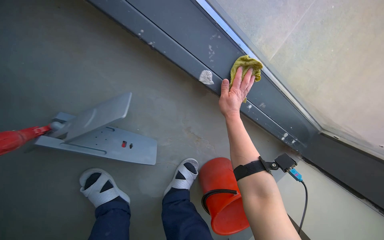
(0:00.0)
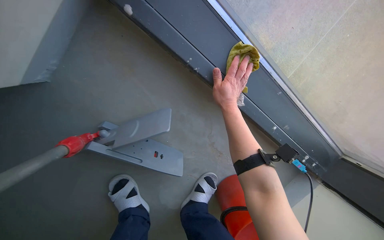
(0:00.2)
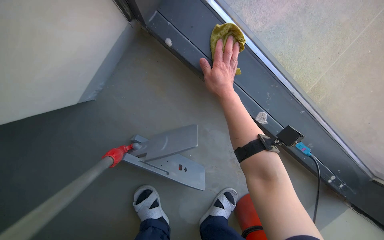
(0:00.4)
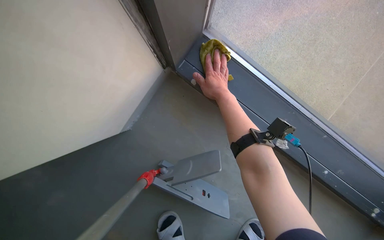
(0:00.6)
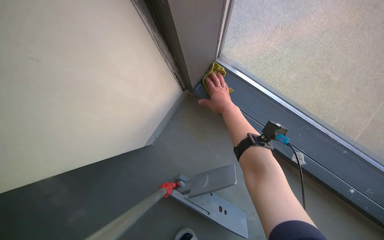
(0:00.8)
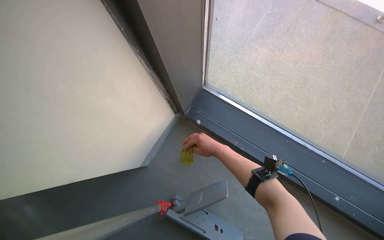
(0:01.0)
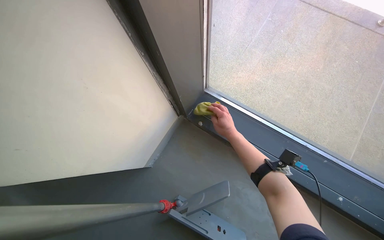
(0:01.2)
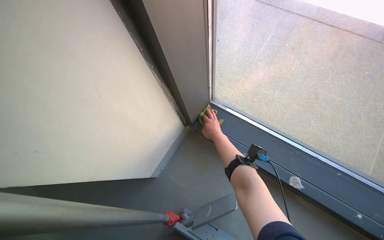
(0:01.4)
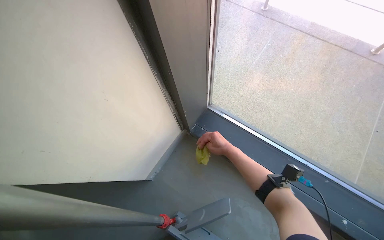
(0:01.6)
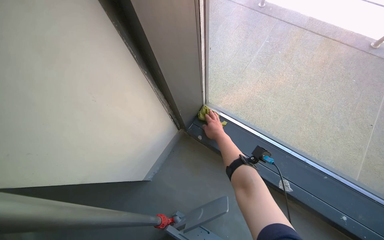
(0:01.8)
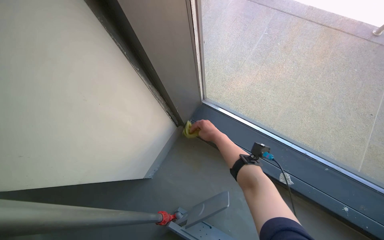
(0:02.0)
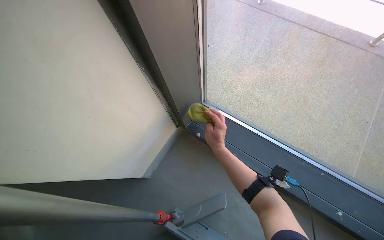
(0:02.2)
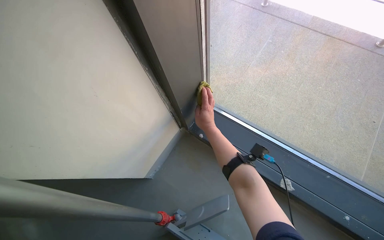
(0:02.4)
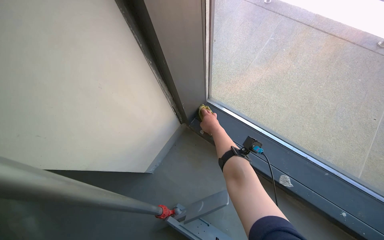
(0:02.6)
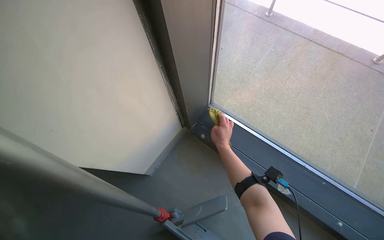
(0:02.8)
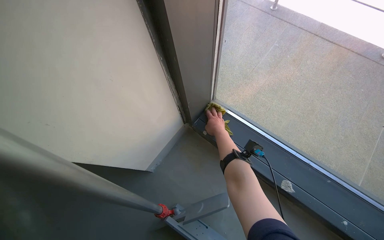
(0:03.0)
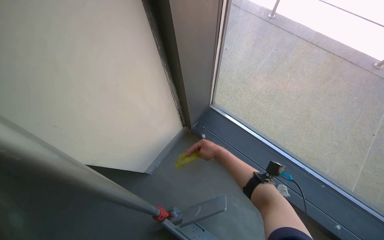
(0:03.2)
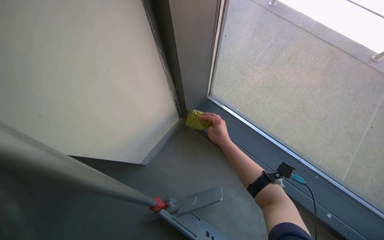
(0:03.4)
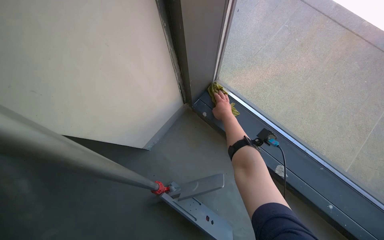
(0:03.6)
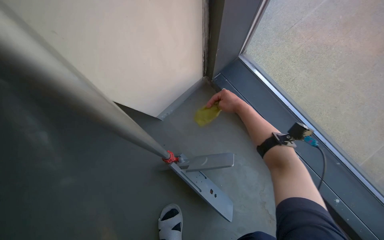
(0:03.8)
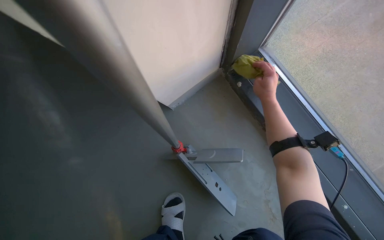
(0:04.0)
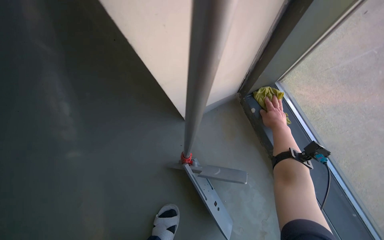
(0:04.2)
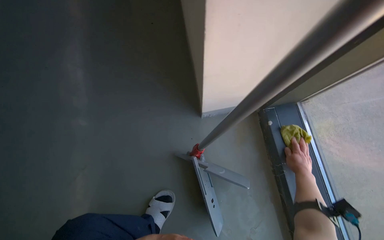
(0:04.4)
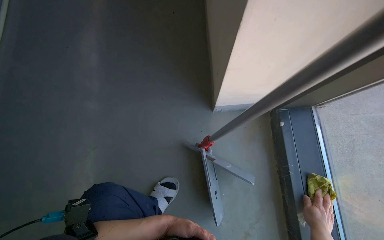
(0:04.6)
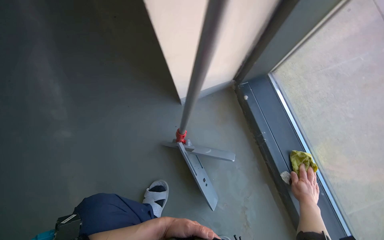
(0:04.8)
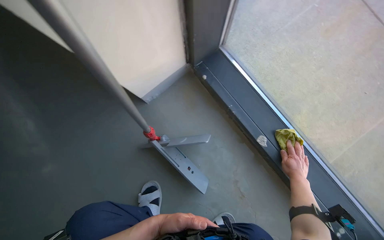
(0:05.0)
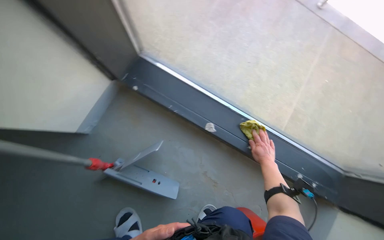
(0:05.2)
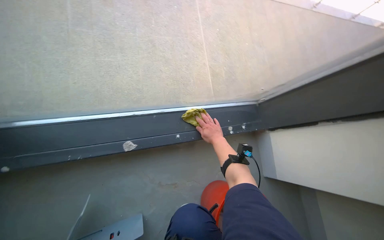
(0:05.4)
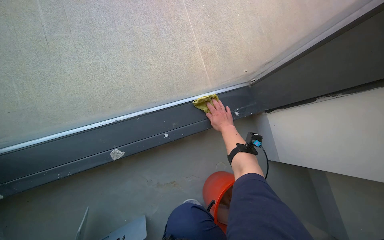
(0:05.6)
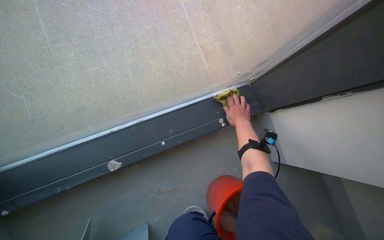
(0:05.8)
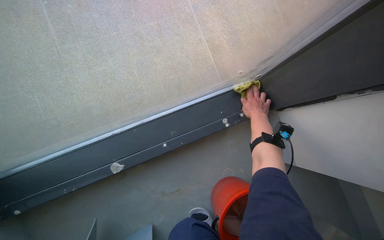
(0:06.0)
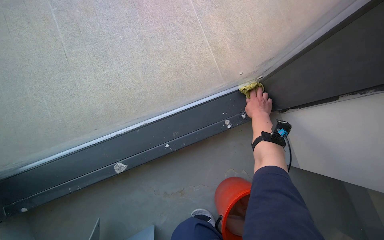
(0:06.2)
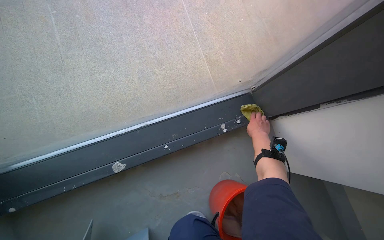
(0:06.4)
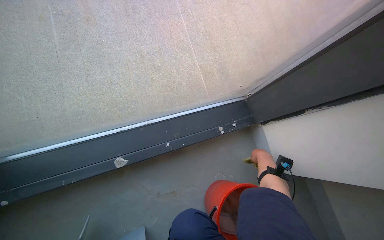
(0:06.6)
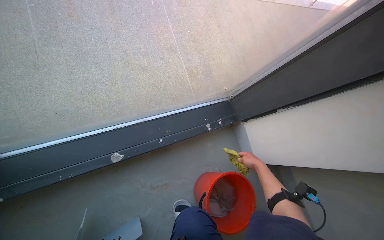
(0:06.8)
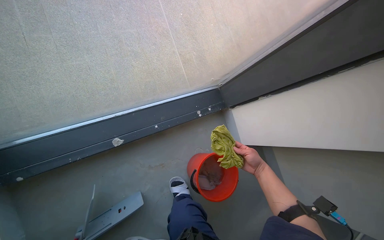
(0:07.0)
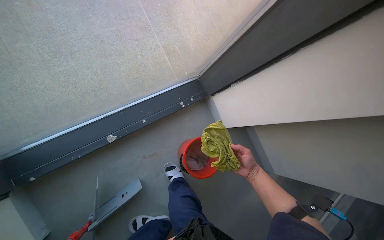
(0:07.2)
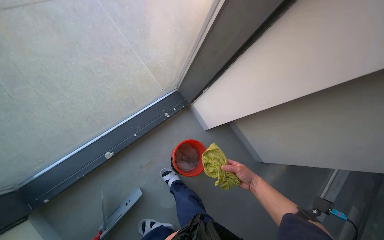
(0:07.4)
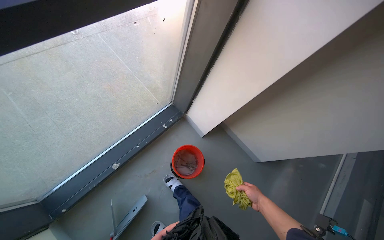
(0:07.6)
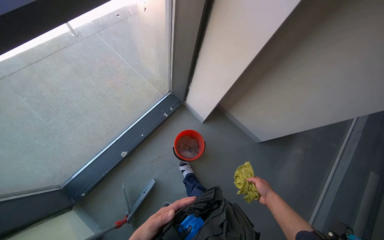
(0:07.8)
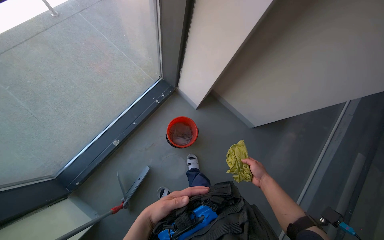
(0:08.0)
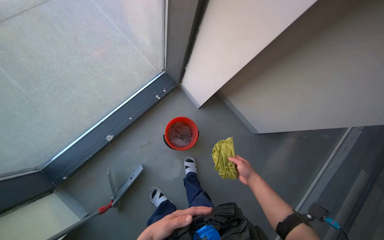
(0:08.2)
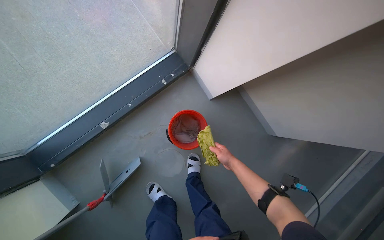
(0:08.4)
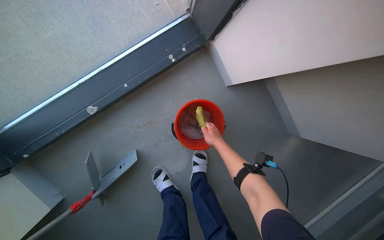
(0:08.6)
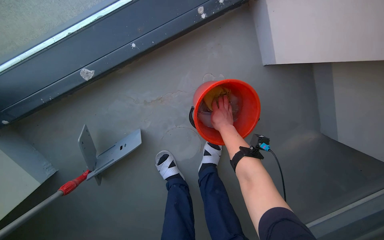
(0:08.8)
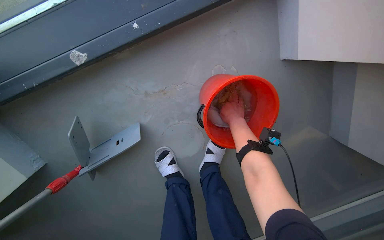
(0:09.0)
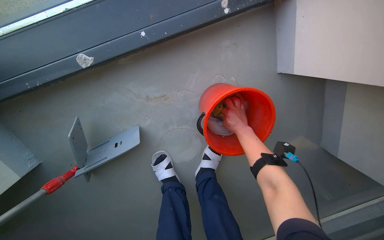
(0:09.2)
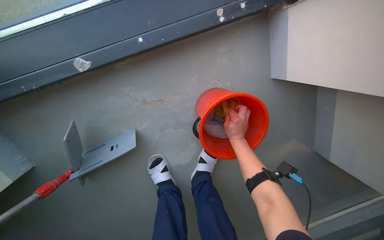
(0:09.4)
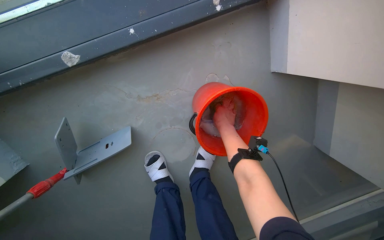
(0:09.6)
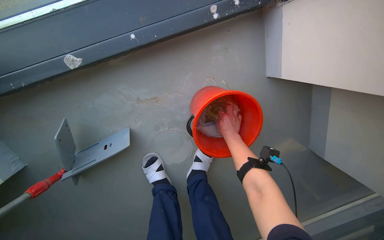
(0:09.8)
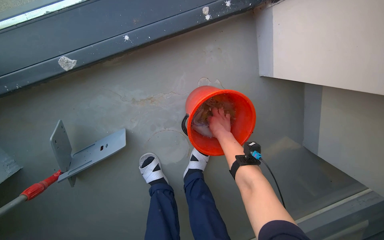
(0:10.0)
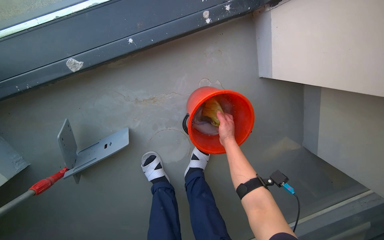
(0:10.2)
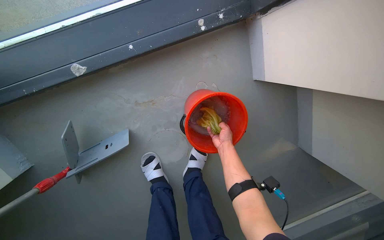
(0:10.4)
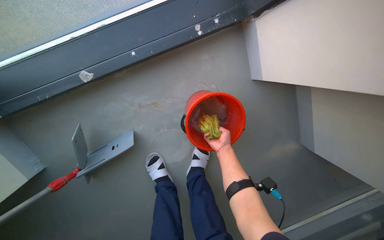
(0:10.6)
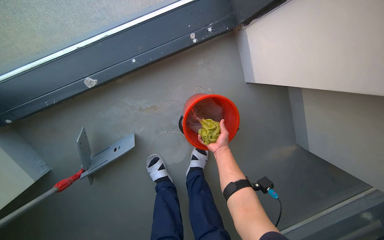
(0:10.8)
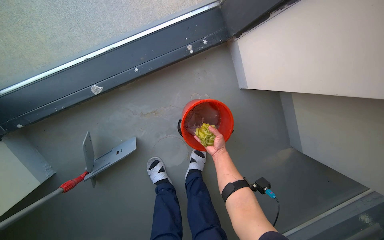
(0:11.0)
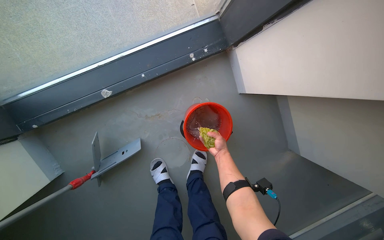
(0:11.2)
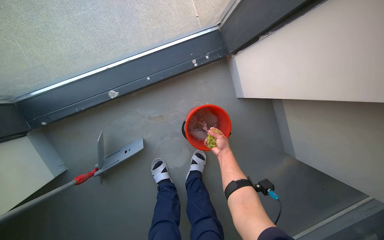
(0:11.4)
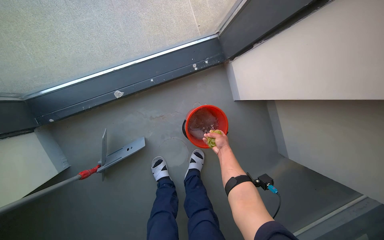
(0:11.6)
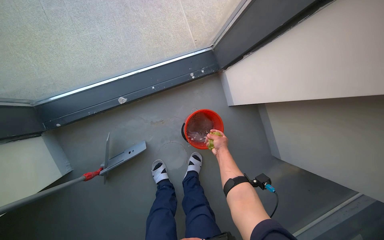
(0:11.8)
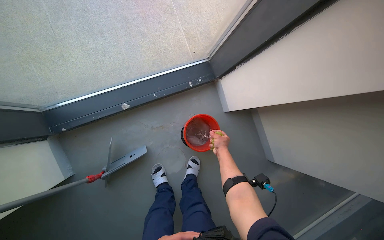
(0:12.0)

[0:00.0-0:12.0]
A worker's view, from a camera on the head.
Job: wiping surfaces.
The whole recording: Filling bucket and wiping window frames. The worker fills the bucket with water, carries it to the work area, and wipes the window frames.
0:00.0 to 0:01.6: The camera sweeps to the left, by some 20 degrees. The view tilts some 45 degrees upward.
0:03.0 to 0:04.4: The view tips downward by approximately 10 degrees. Everything in view rotates some 40 degrees clockwise.
0:04.4 to 0:06.0: The head travels some 60 cm. The view tilts about 20 degrees downward. The scene rotates counterclockwise by roughly 70 degrees.
0:06.0 to 0:07.6: The camera travels about 70 cm. The wearer looks about 25 degrees further to the right.
0:07.6 to 0:09.0: The camera is carried roughly 70 cm. The camera pitches downward, by some 40 degrees.
0:10.4 to 0:12.0: The head travels approximately 40 cm. The view tips upward by some 20 degrees.

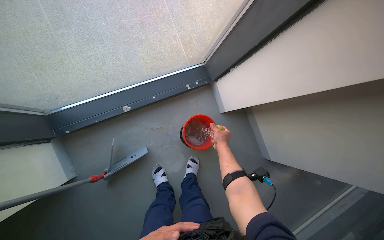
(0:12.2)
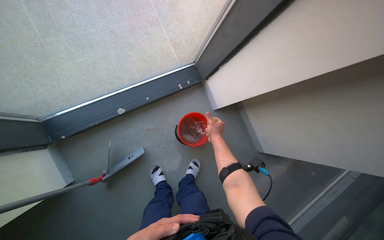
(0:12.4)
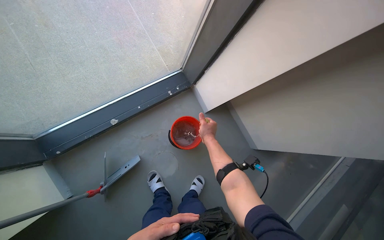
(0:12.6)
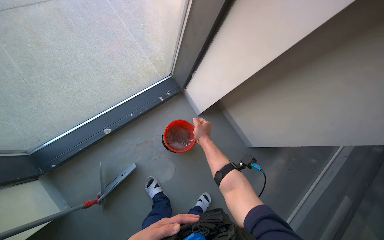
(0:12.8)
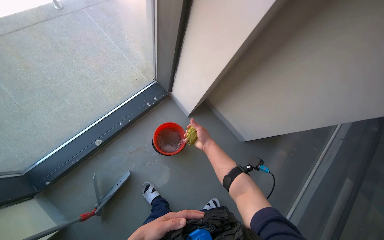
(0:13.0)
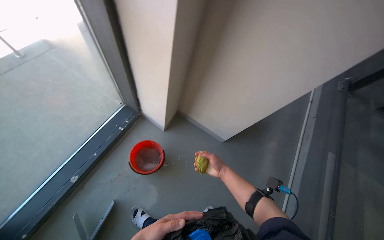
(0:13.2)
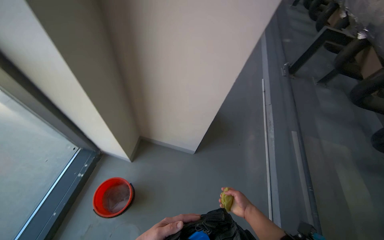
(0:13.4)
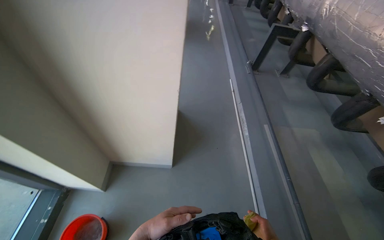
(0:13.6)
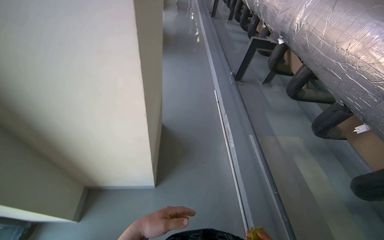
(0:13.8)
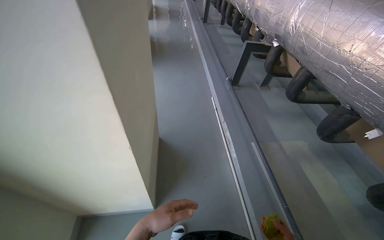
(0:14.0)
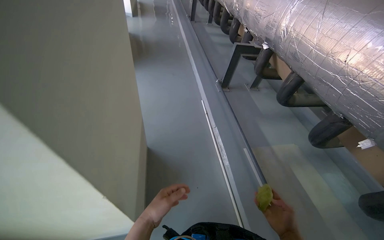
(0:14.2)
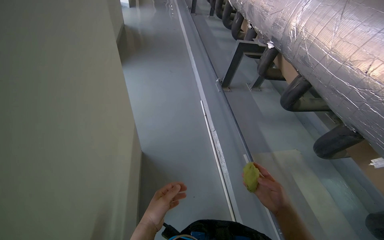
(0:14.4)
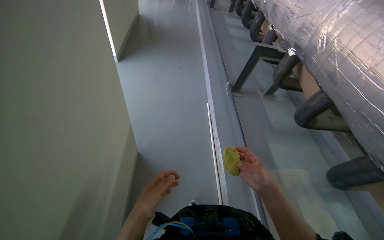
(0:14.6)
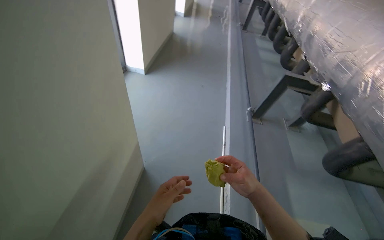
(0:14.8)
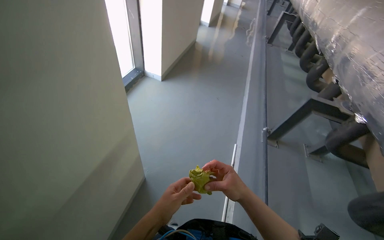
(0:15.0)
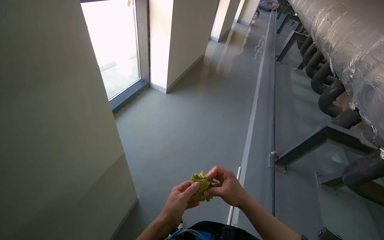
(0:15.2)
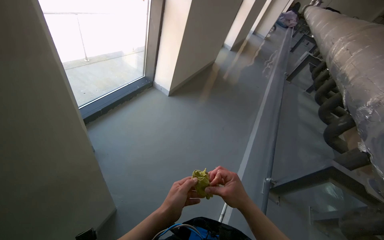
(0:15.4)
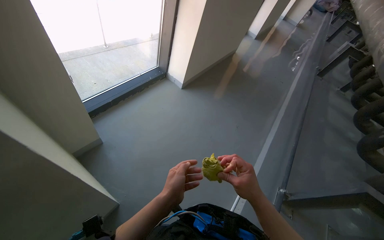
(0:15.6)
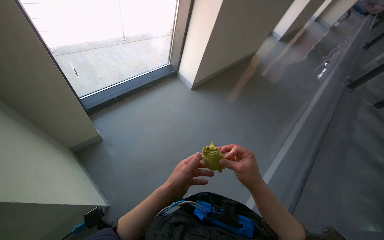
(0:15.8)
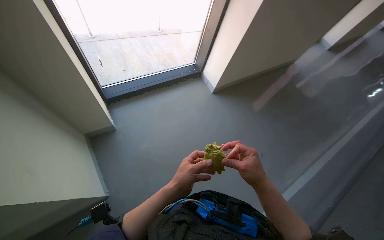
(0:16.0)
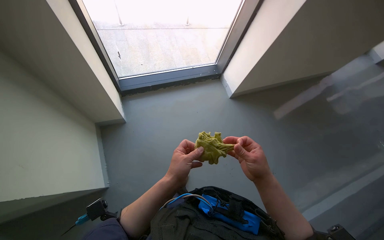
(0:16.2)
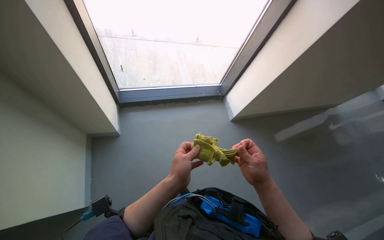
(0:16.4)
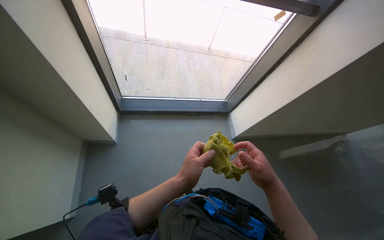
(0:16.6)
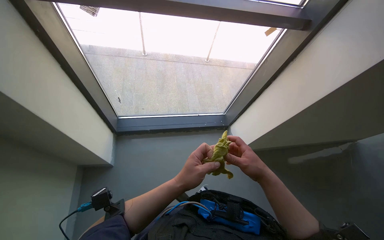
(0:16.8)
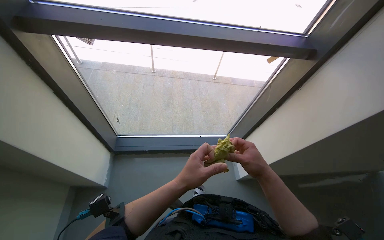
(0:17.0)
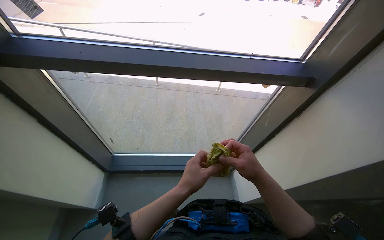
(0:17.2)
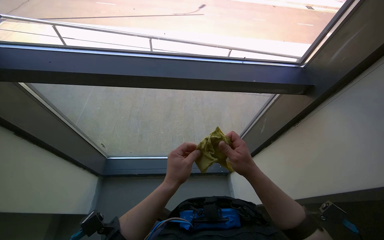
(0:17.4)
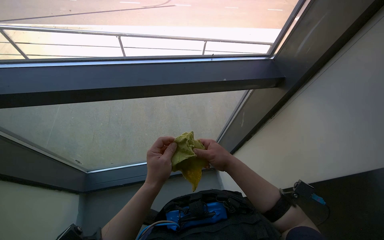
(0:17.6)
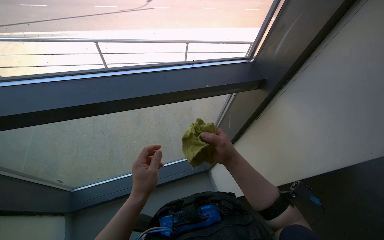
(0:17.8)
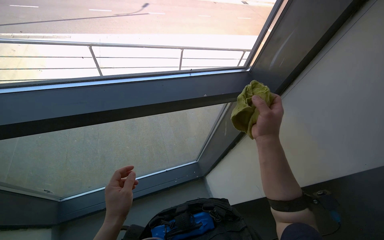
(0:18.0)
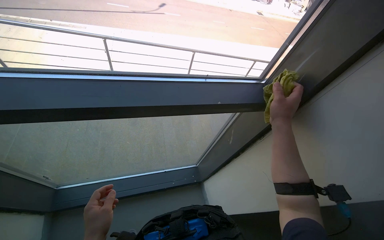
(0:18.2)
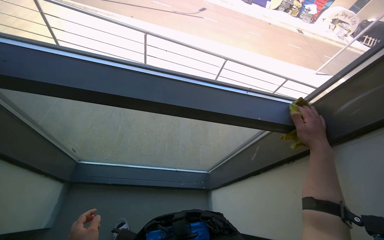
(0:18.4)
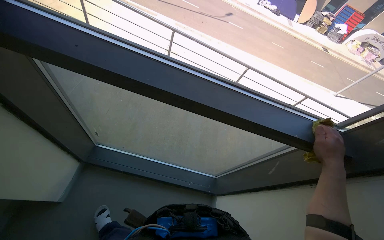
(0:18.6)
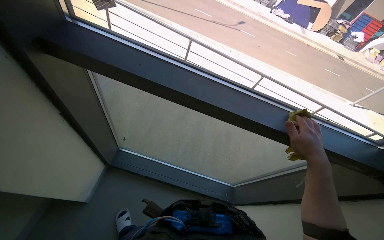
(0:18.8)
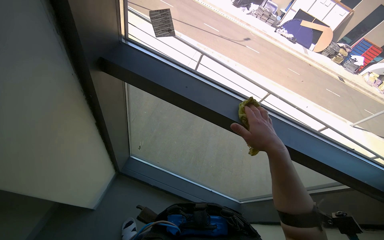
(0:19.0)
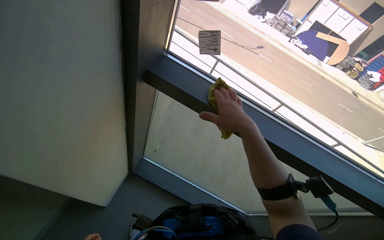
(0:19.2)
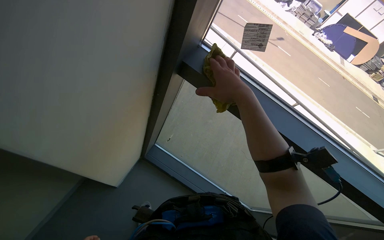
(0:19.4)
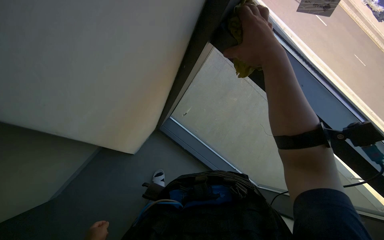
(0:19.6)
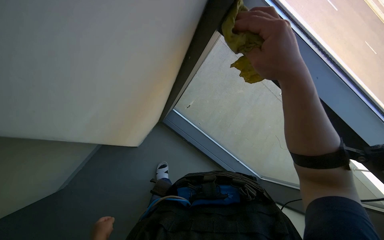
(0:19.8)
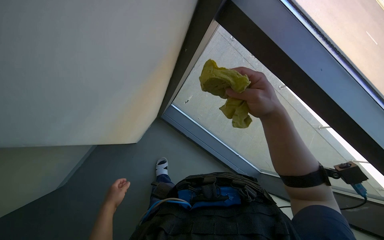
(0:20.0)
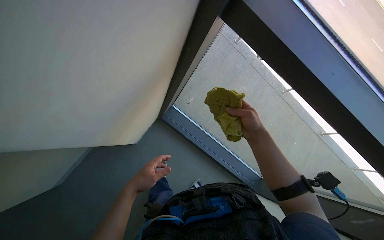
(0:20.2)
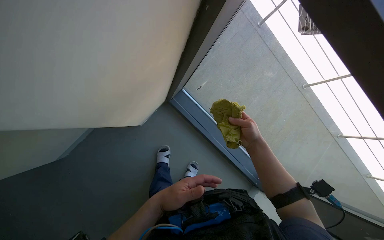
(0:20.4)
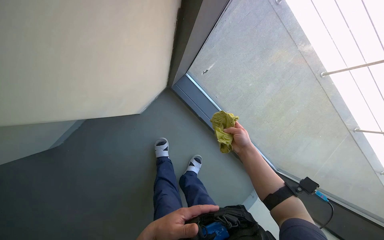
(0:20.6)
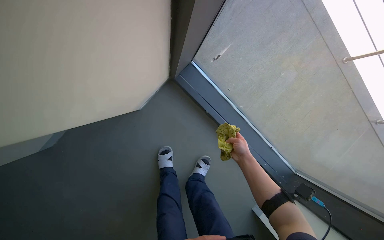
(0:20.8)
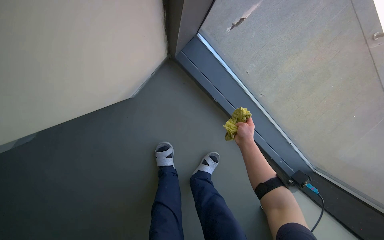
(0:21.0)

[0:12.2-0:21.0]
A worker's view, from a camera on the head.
Job: wiping surfaces.
The whole recording: Filling bucket and wiping window frames. The worker fills the bucket with water, carries it to the work area, and wipes the window frames.
0:12.2 to 0:13.6: The wearer moves some 80 cm. The wearer looks some 65 degrees further to the right. The wearer looks approximately 20 degrees further upward.
0:15.2 to 0:16.6: The camera is carried approximately 90 cm. The head rotates approximately 60 degrees to the left.
0:16.6 to 0:18.0: The camera travels roughly 60 cm.
0:18.0 to 0:19.6: The head travels about 40 cm. The wearer looks some 55 degrees further to the left.
0:19.6 to 0:21.0: The view tips downward by approximately 20 degrees. The right hand is displaced farther from the camera and down the picture by roughly 40 cm.
